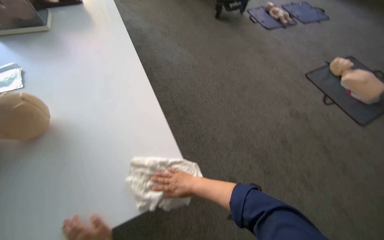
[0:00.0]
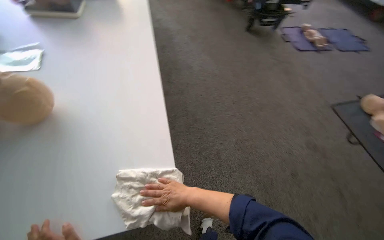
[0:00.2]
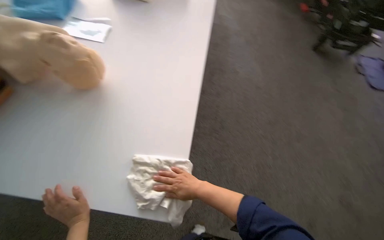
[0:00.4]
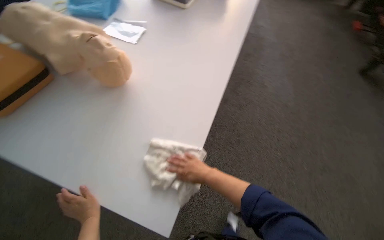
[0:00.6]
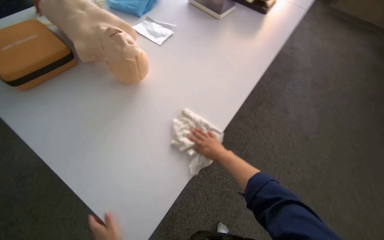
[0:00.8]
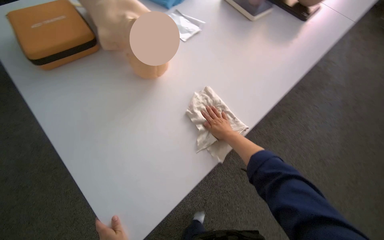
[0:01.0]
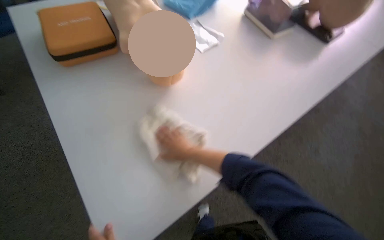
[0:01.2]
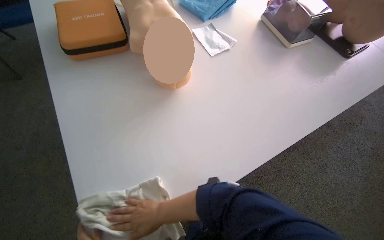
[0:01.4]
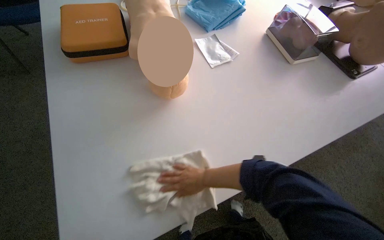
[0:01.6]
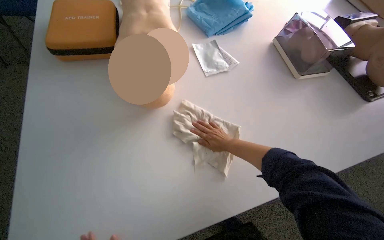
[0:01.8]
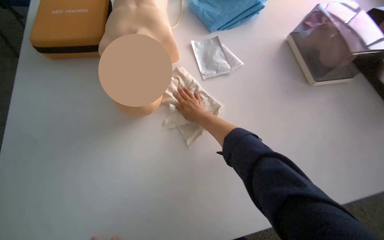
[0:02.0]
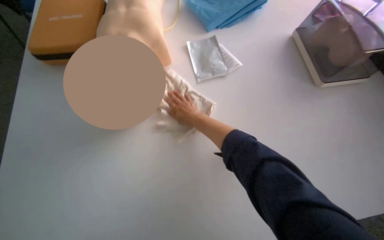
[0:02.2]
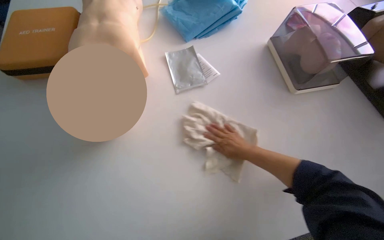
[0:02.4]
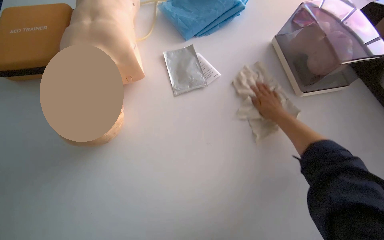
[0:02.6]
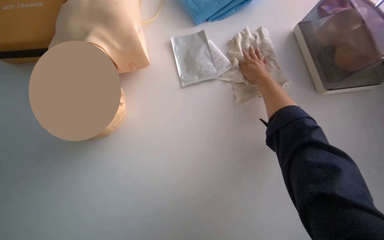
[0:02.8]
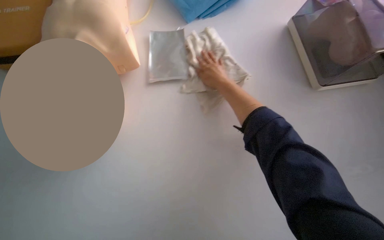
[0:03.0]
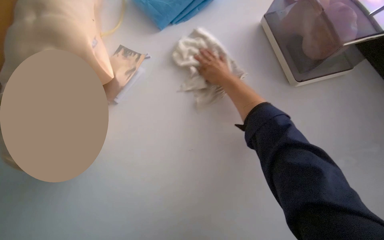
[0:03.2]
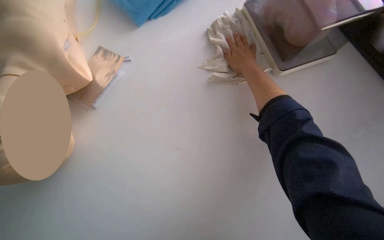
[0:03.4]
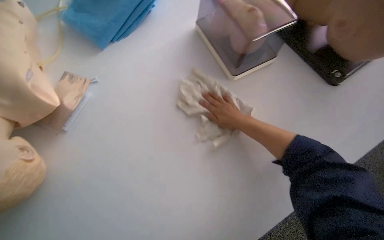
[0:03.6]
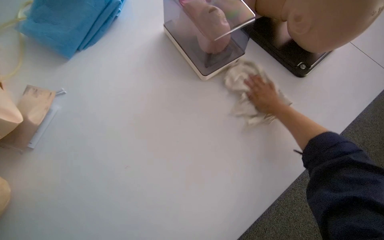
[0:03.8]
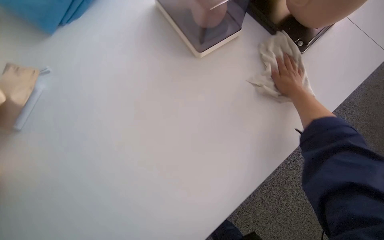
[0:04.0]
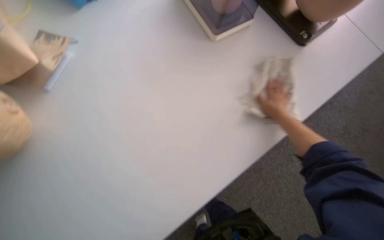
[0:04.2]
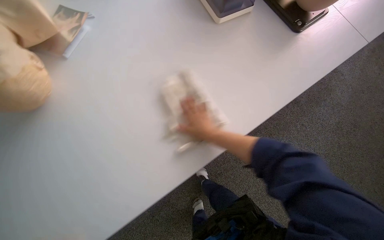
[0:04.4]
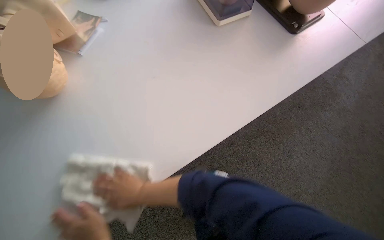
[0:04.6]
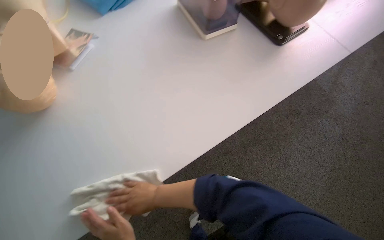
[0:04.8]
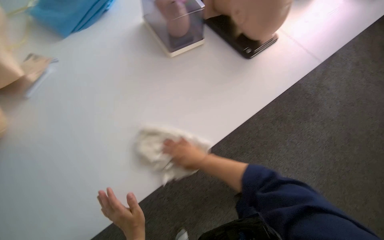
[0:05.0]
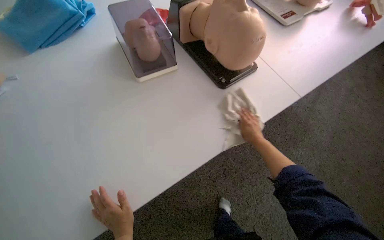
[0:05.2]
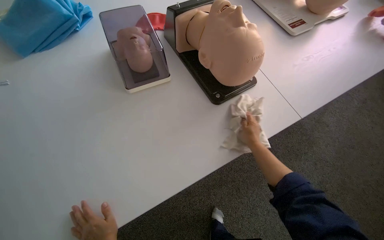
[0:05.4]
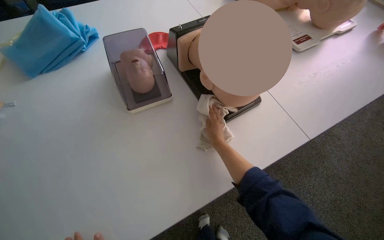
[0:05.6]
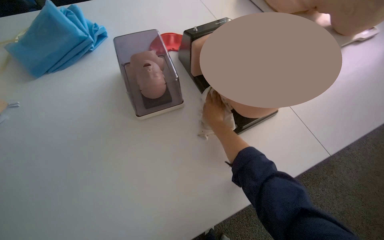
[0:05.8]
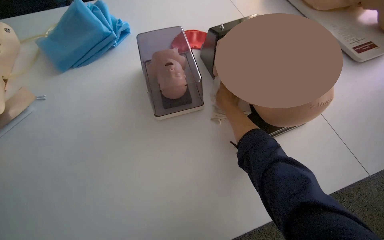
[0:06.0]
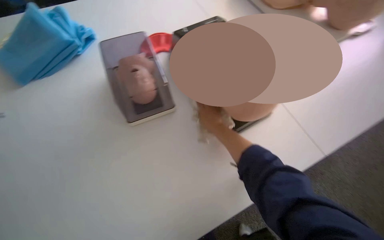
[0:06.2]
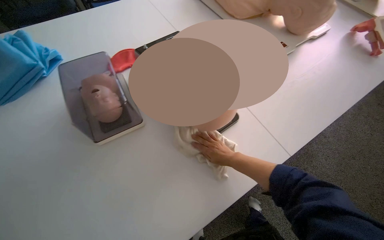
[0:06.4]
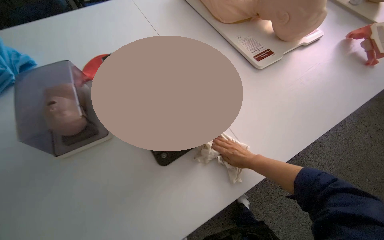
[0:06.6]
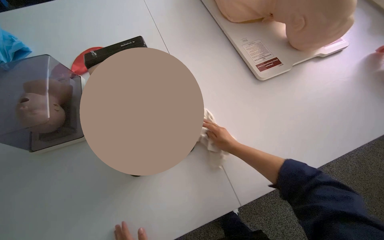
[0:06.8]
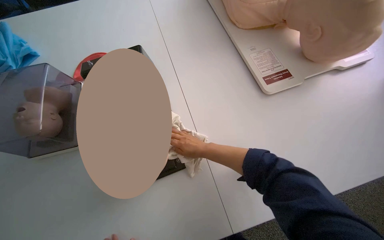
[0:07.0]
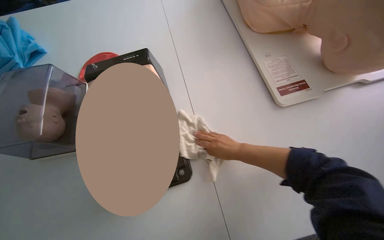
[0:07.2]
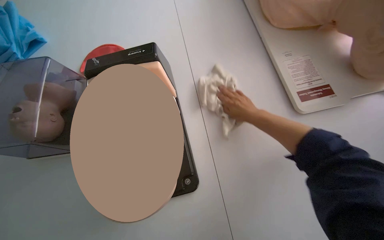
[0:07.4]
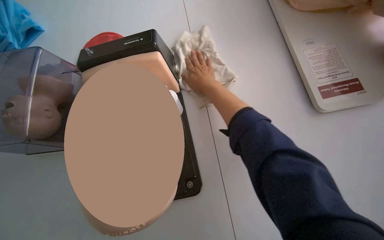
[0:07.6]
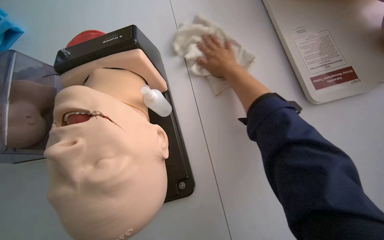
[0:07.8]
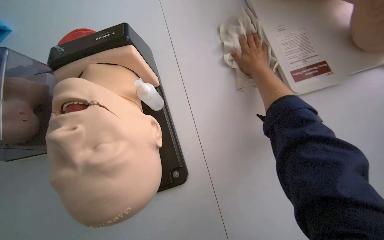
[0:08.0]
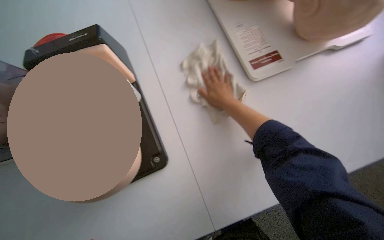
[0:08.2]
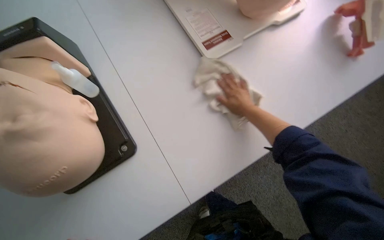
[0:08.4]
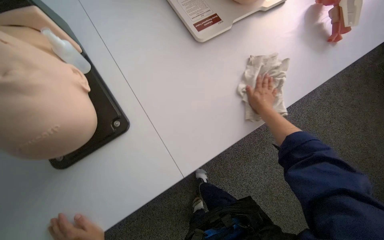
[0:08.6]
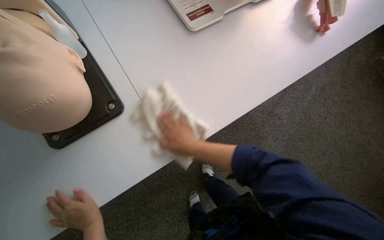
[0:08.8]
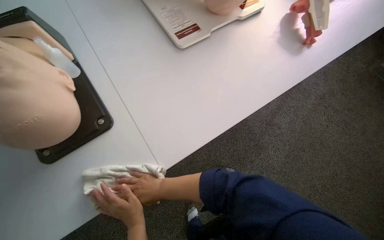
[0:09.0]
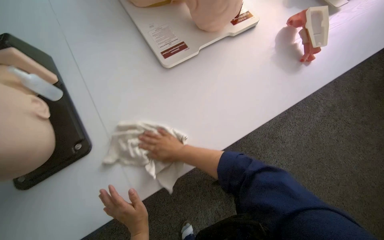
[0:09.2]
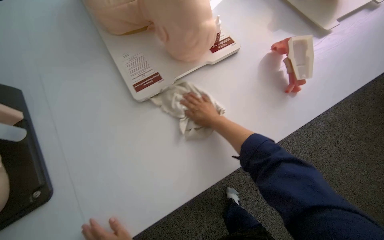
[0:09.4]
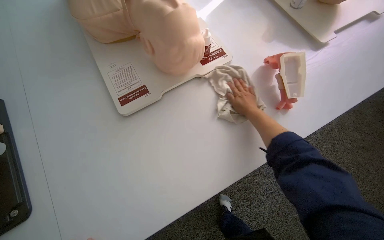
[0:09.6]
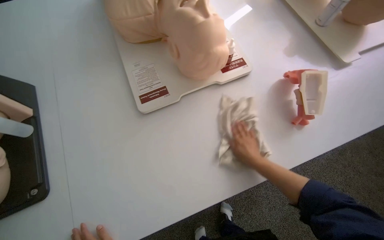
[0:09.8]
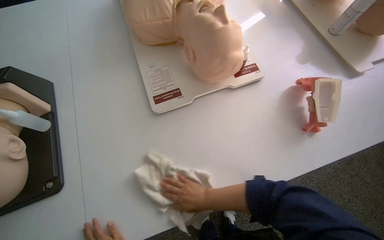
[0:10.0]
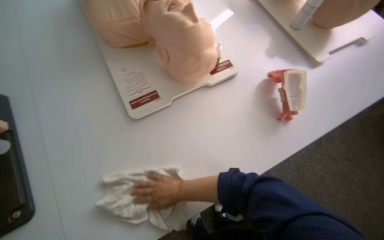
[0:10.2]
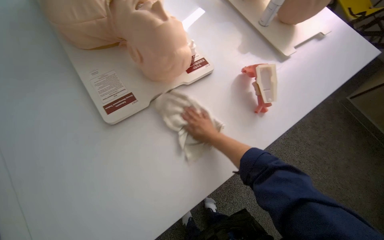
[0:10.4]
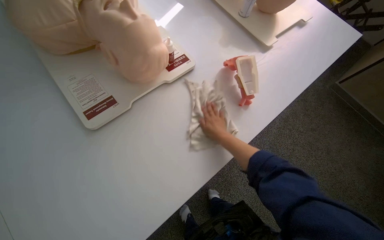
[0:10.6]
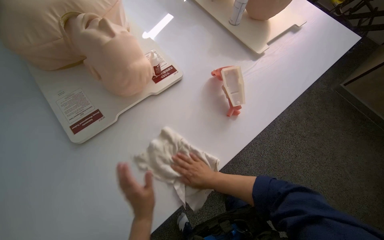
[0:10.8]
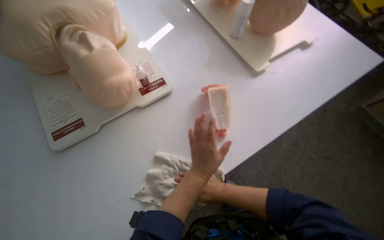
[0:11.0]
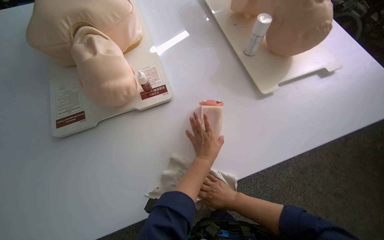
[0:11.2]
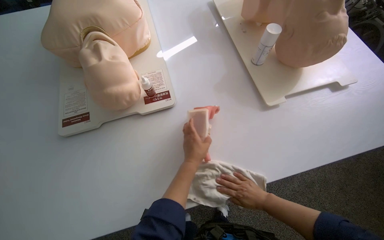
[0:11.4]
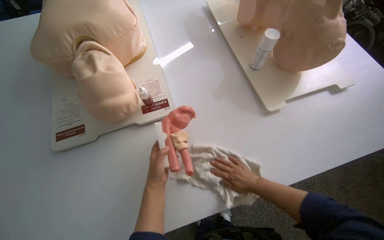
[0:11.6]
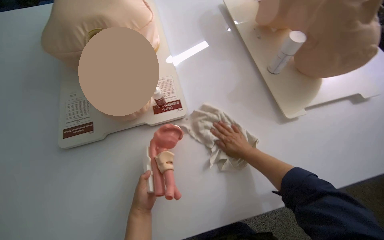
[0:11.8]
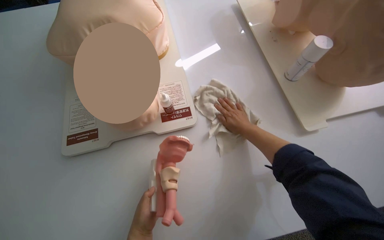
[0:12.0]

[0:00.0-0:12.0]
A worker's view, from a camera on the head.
Job: wiping surfaces.
The whole recording: Wiping tables and mannequins. The worker wipes the white tables and various medical training mannequins with a cloth.
0:00.0 to 0:01.6: The head rotates roughly 50 degrees to the left.
0:01.6 to 0:03.0: The wearer moves about 40 cm.
0:03.0 to 0:04.4: The head rotates some 20 degrees to the right. The right hand travels down the picture by about 35 cm, and goes to the right and returns, roughly 50 cm each way.
0:04.4 to 0:06.0: The head travels roughly 40 cm. The head rotates roughly 15 degrees to the left.
0:06.0 to 0:07.6: The head travels roughly 50 cm.
0:07.6 to 0:09.0: The head rotates about 25 degrees to the right. The right hand is displaced down the picture by some 50 cm.
0:09.0 to 0:10.4: The right hand moves left and right over approximately 30 cm, changing direction 2 times.
0:10.4 to 0:12.0: The head rotates approximately 25 degrees to the left. The right hand heads to the right, covering approximately 25 cm, and reaches roughly 5 cm down the picture, then returns.

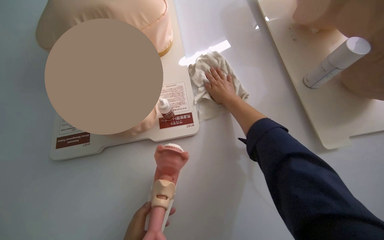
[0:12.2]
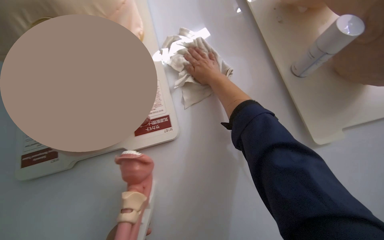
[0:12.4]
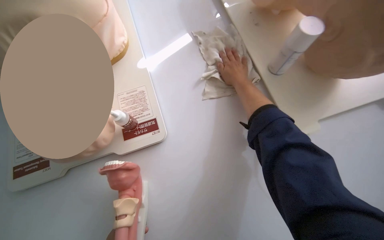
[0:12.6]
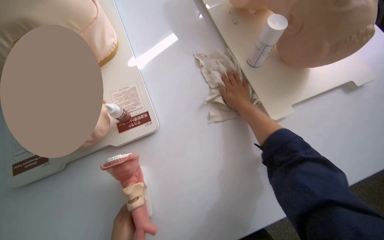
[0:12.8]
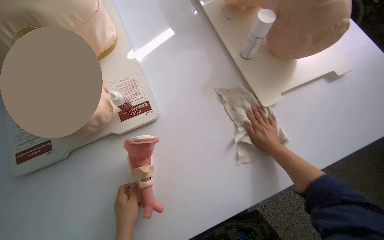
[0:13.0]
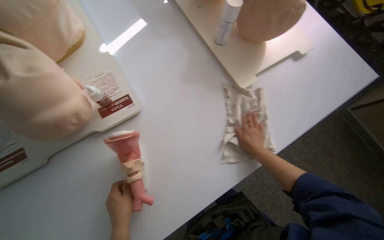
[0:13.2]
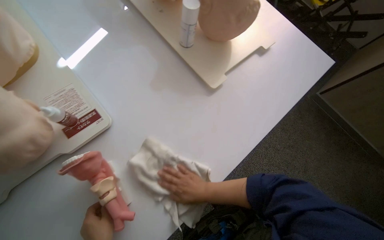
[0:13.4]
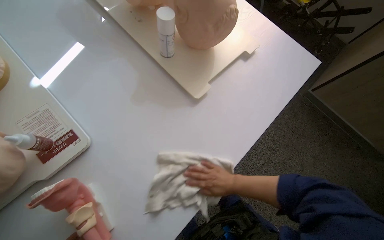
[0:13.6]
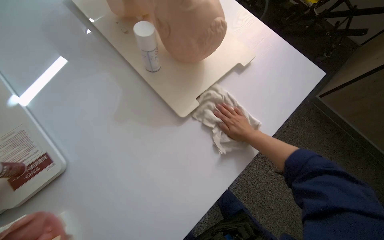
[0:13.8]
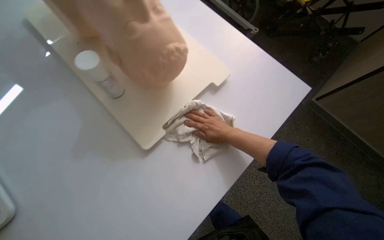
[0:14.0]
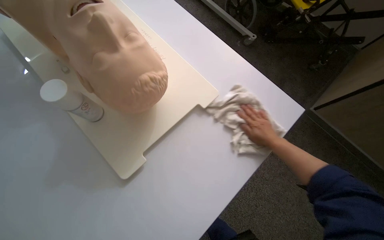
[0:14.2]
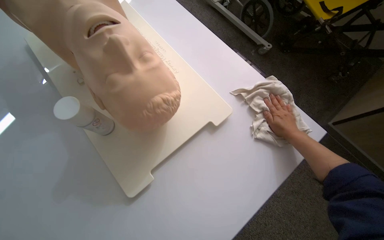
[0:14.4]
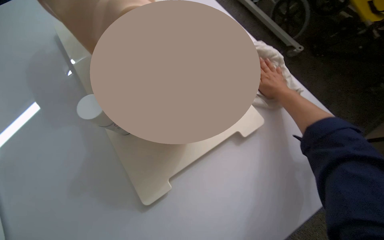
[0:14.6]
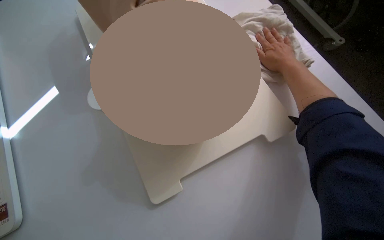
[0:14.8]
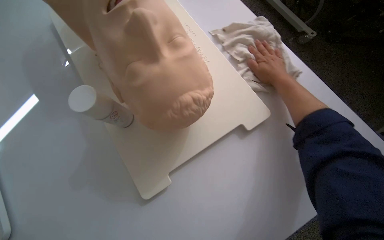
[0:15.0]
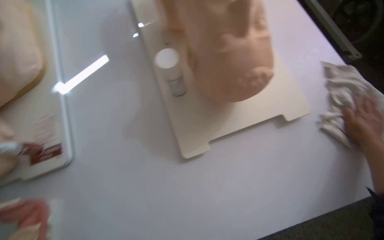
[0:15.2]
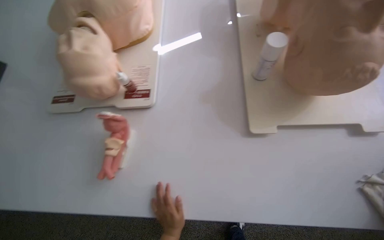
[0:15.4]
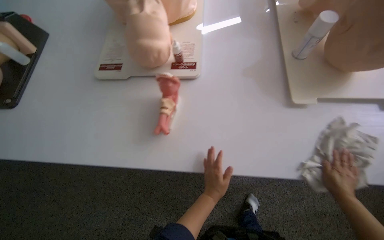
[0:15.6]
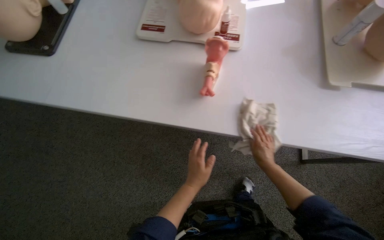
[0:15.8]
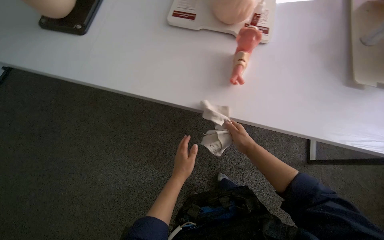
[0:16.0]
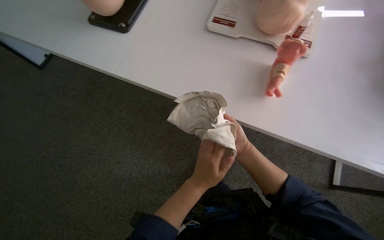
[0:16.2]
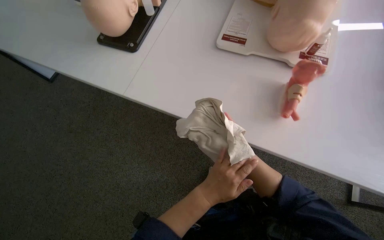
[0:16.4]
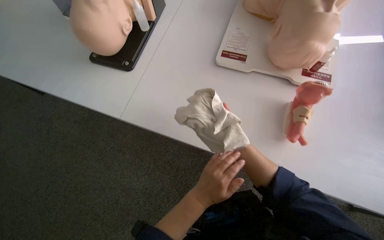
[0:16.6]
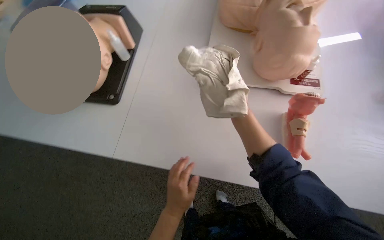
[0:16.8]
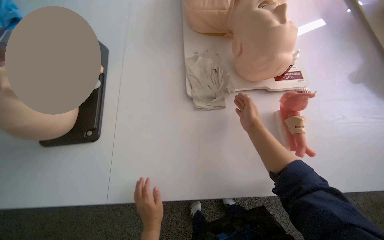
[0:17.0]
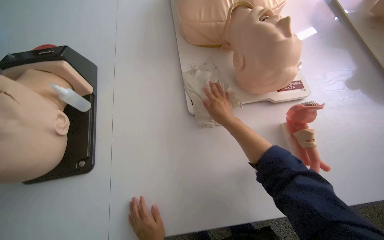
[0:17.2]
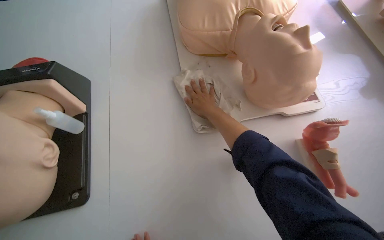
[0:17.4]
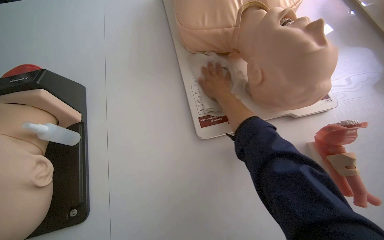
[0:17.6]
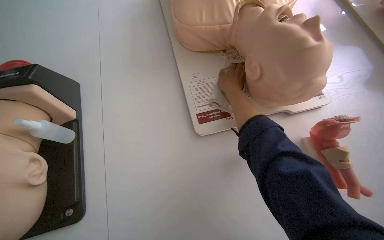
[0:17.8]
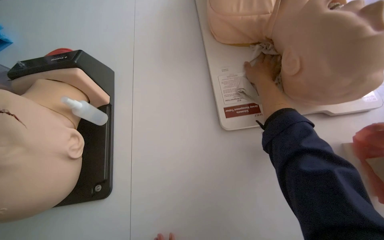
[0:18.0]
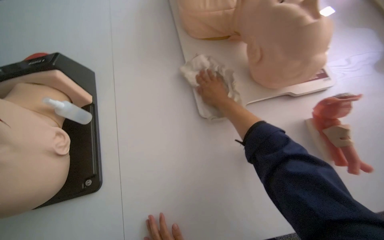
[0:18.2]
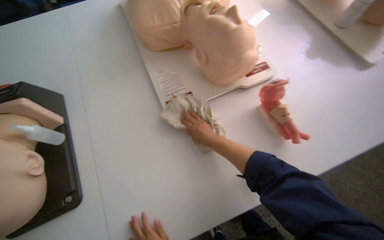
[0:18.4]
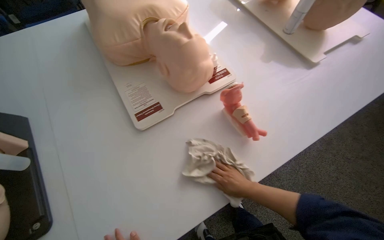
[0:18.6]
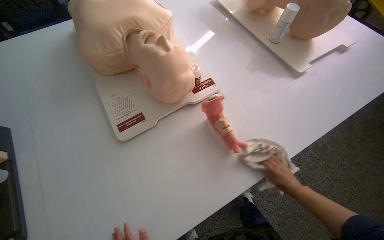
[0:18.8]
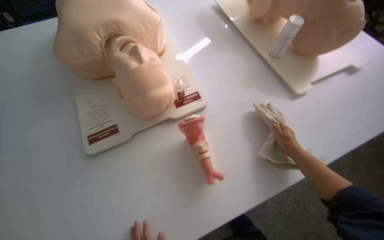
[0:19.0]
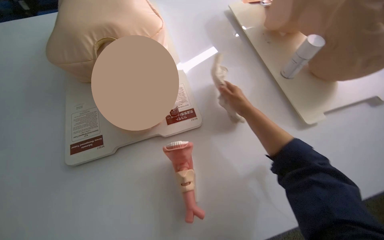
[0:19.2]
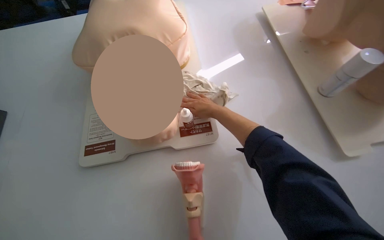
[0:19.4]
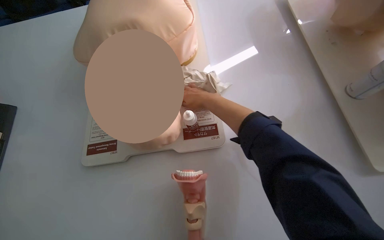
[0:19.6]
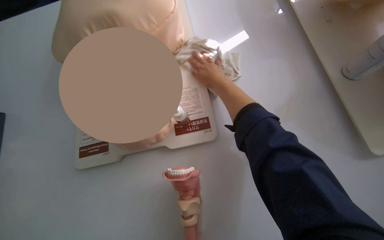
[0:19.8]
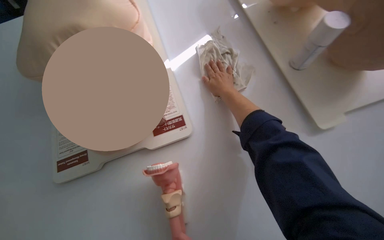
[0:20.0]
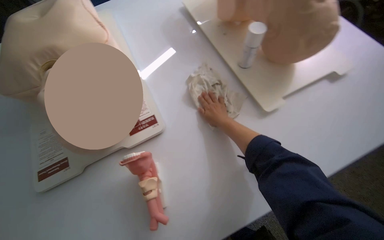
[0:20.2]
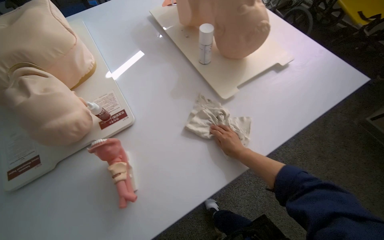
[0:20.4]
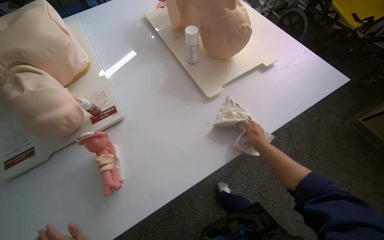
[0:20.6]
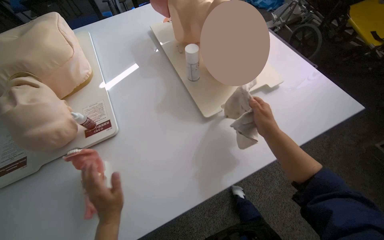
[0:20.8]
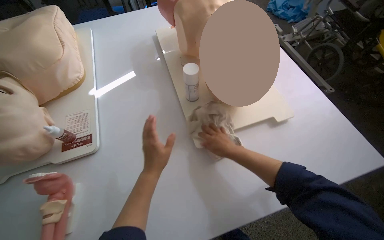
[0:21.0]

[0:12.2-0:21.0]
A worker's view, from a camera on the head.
Job: wiping surfaces.
The whole recording: Wiping tables and mannequins. The worker wipes the white tables and various medical training mannequins with a cloth.
0:12.2 to 0:13.6: The wearer looks about 35 degrees further to the right. The right hand goes approximately 40 cm down the picture.
0:13.6 to 0:15.2: The wearer looks some 25 degrees further to the left. The right hand shifts some 60 cm up the picture and to the right.
0:15.2 to 0:16.6: The camera is carried approximately 80 cm. The wearer's head swings roughly 40 degrees to the left.
0:16.6 to 0:18.0: The scene turns some 25 degrees counterclockwise in the picture.
0:18.0 to 0:19.6: The head travels approximately 50 cm.
